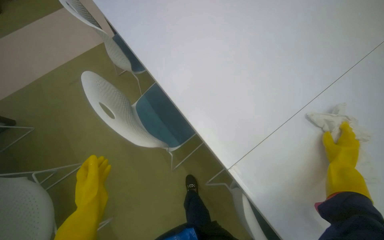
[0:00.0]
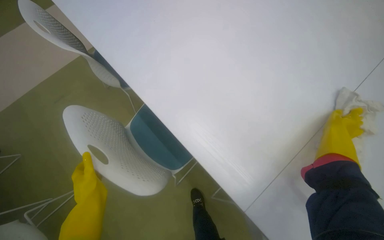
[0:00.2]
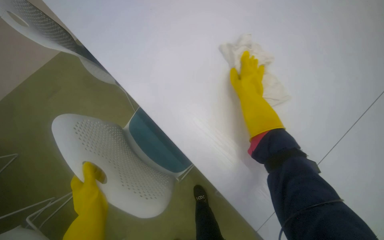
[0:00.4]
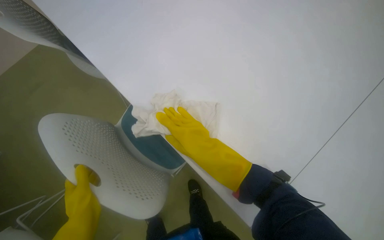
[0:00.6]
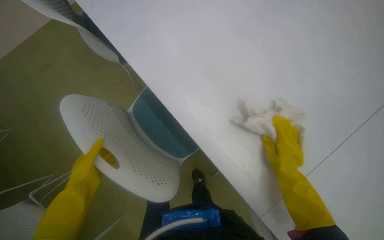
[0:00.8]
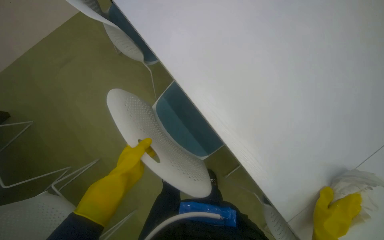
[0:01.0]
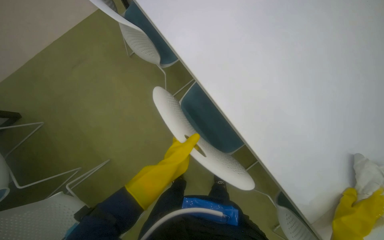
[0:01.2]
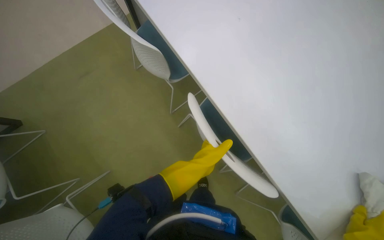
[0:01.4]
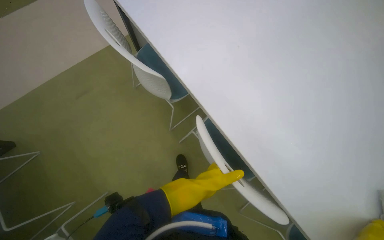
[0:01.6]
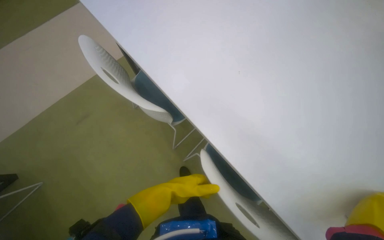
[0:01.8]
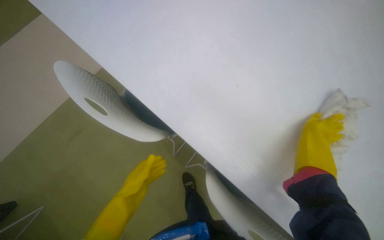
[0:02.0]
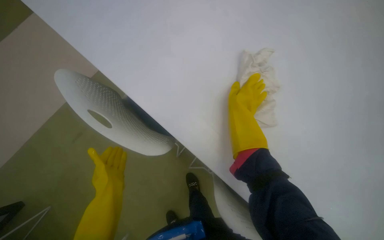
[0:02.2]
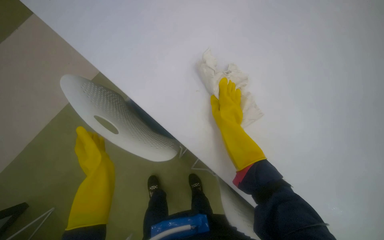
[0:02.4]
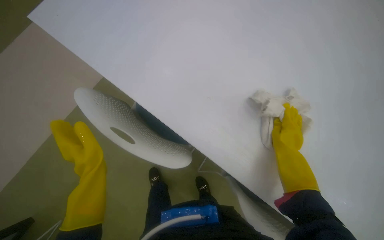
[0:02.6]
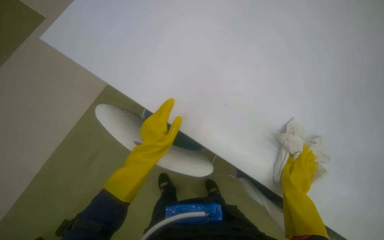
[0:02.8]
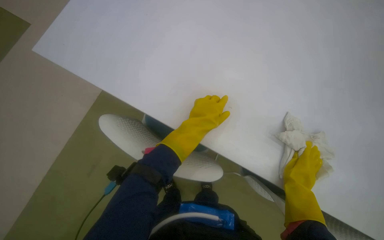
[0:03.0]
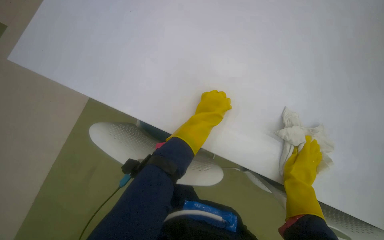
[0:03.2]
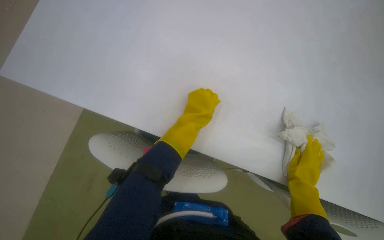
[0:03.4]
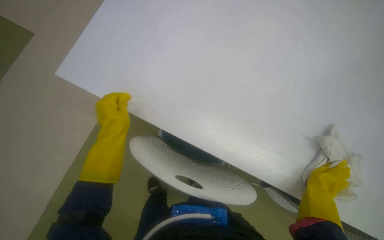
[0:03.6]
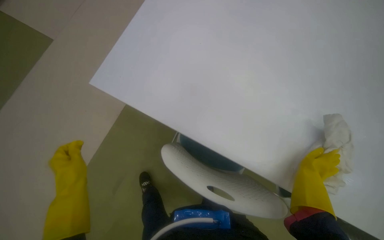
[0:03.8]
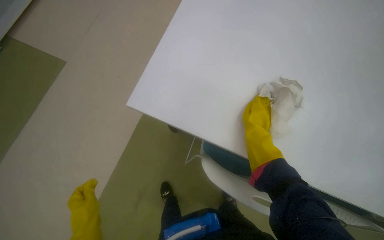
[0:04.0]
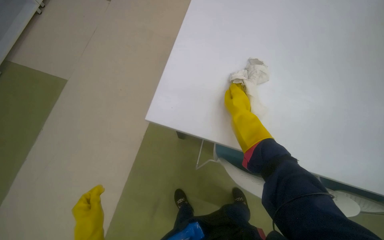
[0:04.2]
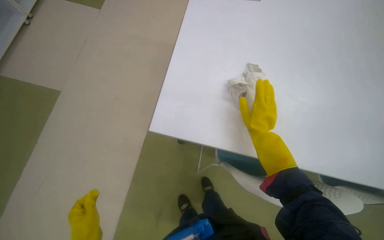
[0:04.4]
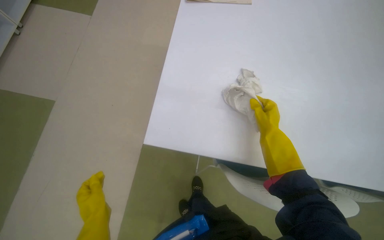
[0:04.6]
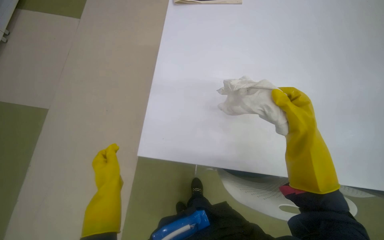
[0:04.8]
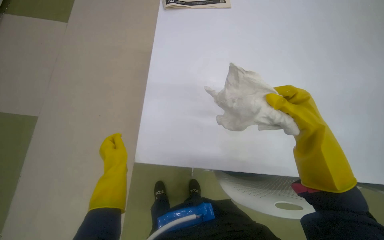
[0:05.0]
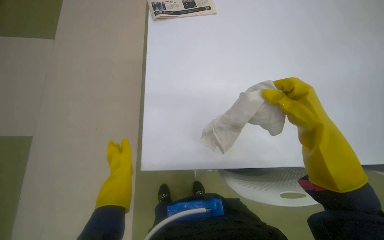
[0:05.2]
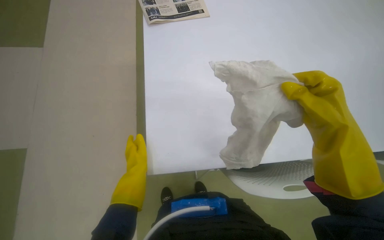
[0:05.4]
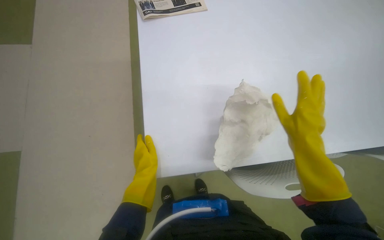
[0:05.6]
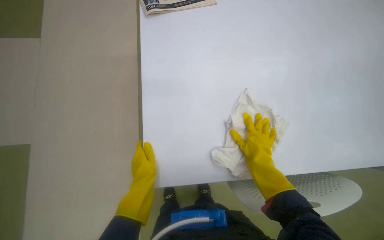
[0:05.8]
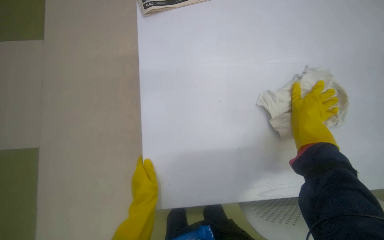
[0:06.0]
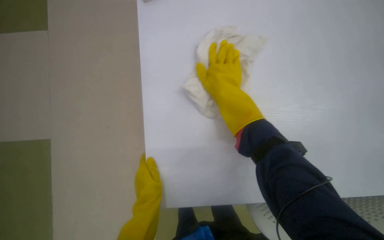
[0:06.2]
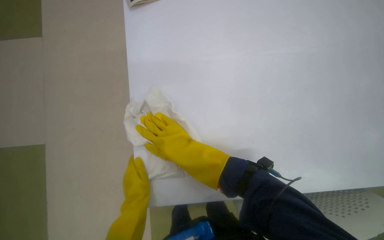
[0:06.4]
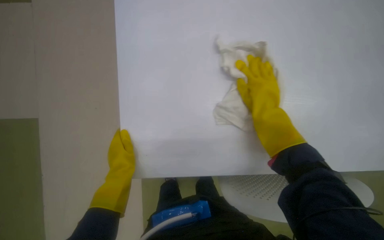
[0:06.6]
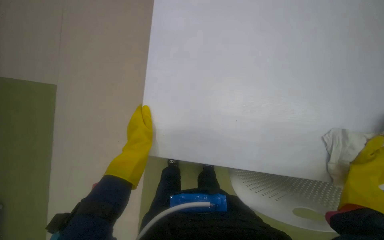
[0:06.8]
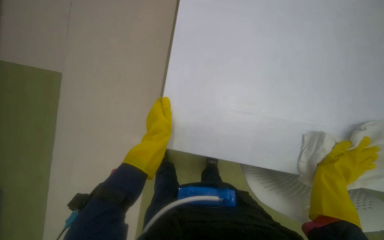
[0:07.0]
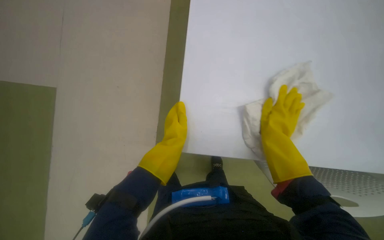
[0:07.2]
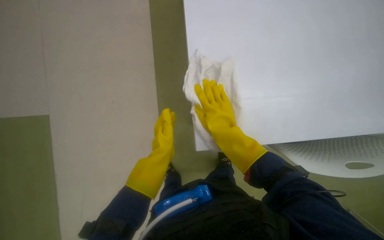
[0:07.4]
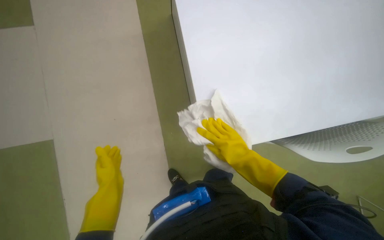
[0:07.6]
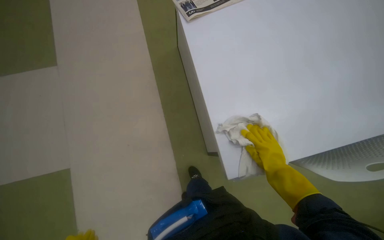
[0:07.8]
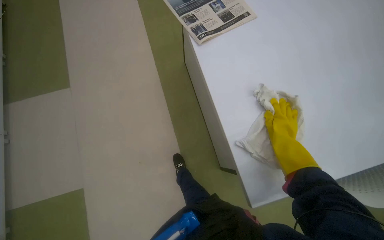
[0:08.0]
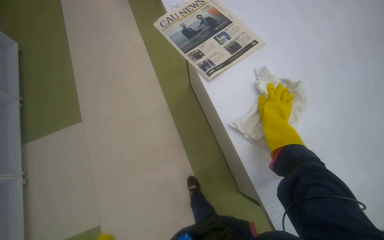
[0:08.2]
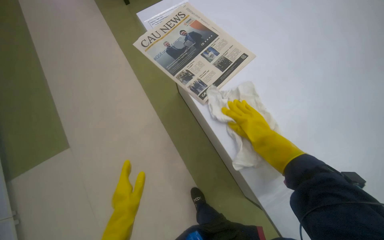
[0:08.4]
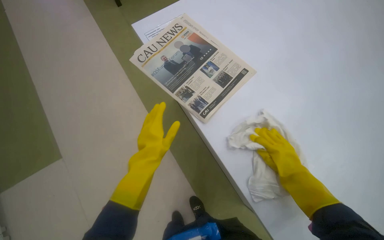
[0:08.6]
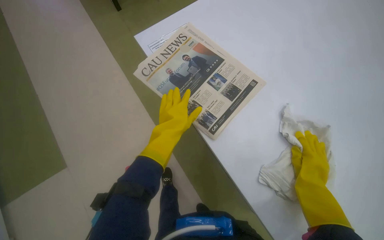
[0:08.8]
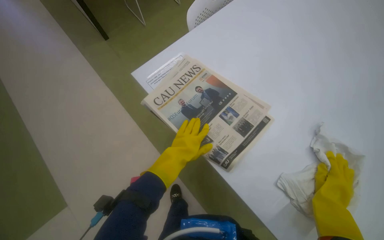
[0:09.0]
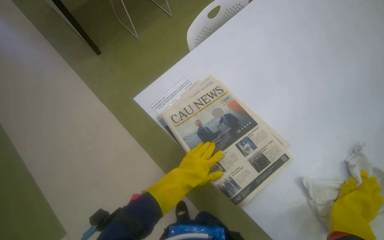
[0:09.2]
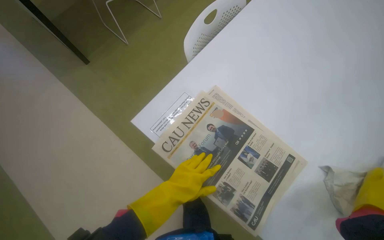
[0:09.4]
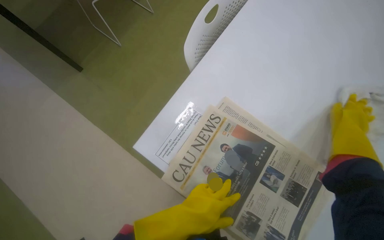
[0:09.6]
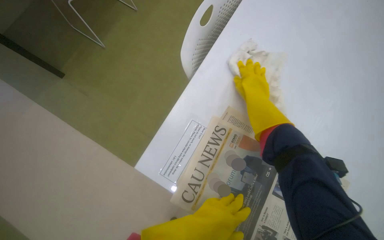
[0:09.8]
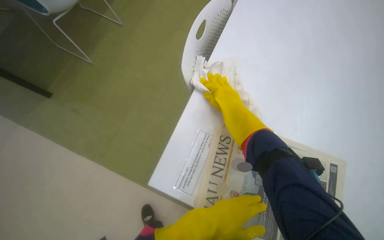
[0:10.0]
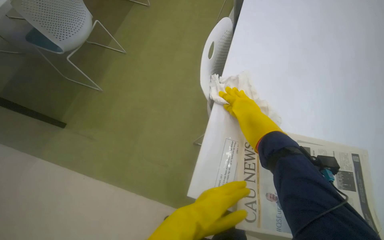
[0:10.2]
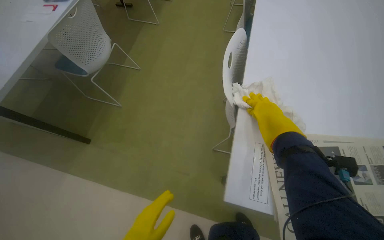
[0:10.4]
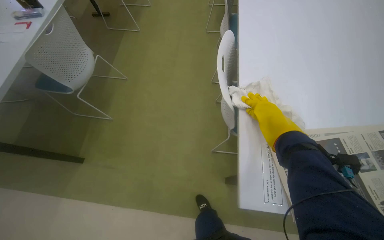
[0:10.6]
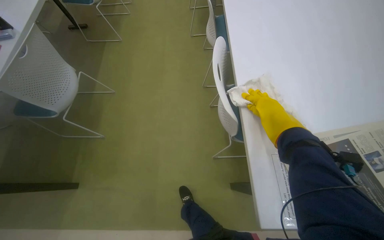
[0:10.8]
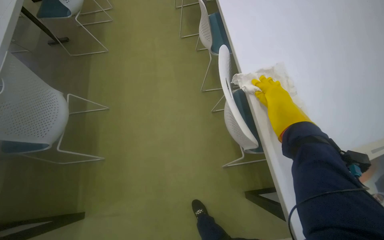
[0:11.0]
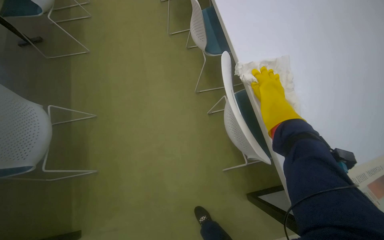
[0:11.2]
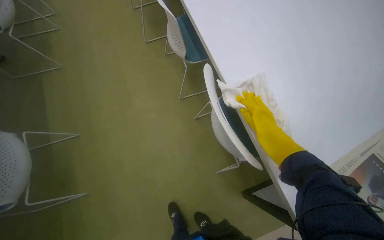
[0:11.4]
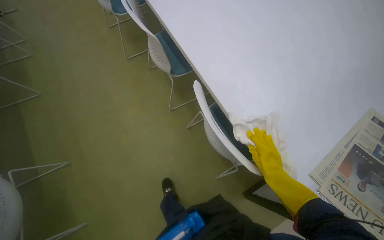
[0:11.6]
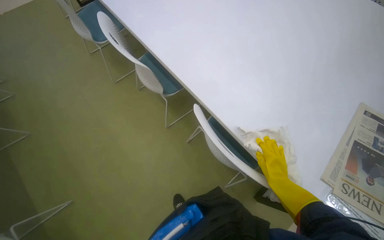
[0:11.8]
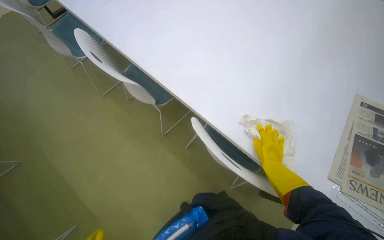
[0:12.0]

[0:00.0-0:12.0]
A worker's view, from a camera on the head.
Job: wiping surfaces.
The whole recording: Cleaning table surface. The worker wipes the white table surface with a cloth.
0:00.0 to 0:01.6: The left hand moves farther from the camera, some 15 cm.
0:01.6 to 0:03.0: The scene rotates counterclockwise by about 35 degrees.
0:03.0 to 0:04.4: The right hand goes roughly 35 cm to the left and up the picture.
0:04.4 to 0:06.0: The right hand shifts some 15 cm to the right, and travels nearer to the camera and back again, about 20 cm each way.
0:09.0 to 0:10.4: The camera is carried some 40 cm. Everything in view rotates about 35 degrees counterclockwise.
0:10.4 to 0:12.0: The wearer moves about 60 cm. The wearer's head swings some 65 degrees to the right.

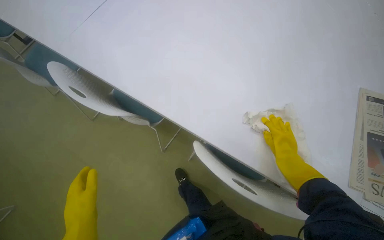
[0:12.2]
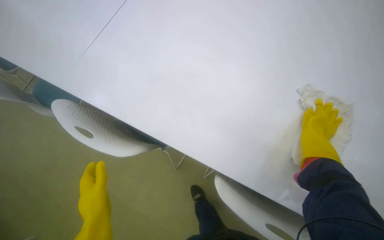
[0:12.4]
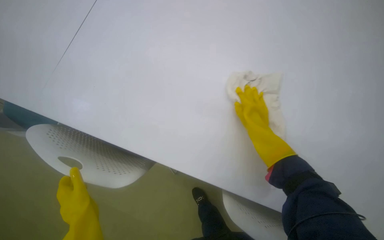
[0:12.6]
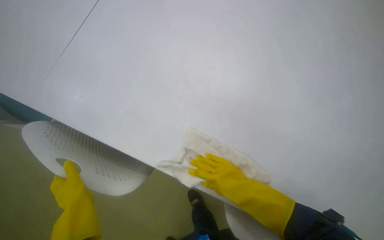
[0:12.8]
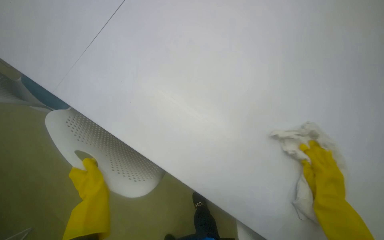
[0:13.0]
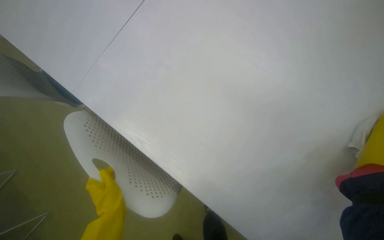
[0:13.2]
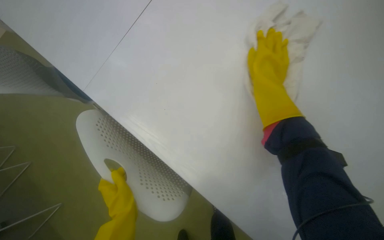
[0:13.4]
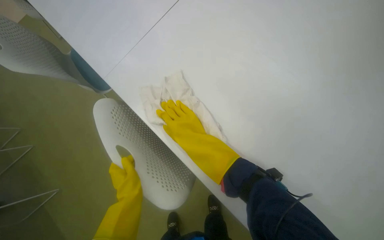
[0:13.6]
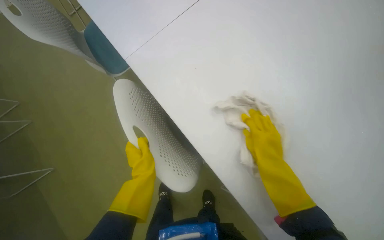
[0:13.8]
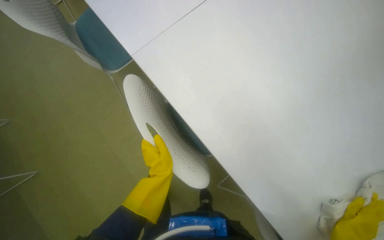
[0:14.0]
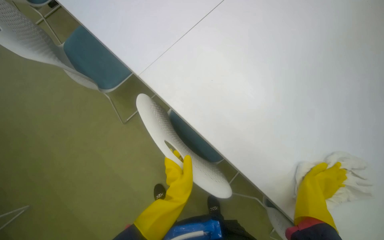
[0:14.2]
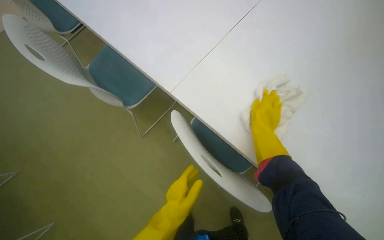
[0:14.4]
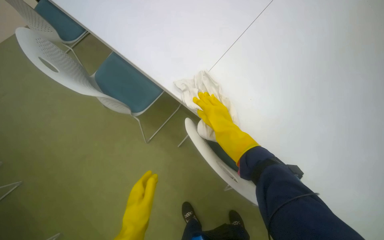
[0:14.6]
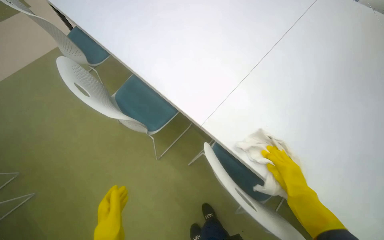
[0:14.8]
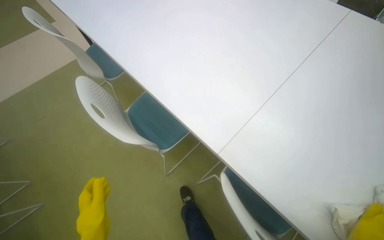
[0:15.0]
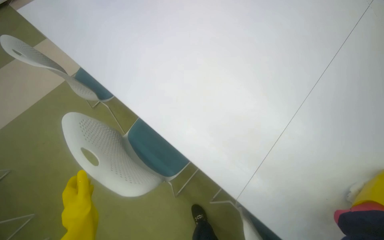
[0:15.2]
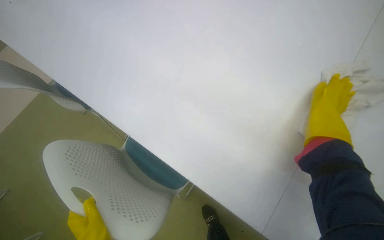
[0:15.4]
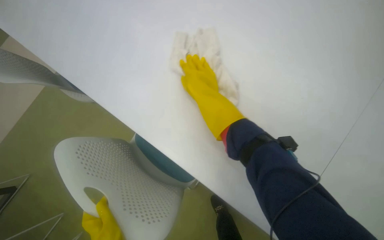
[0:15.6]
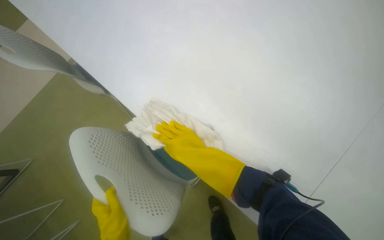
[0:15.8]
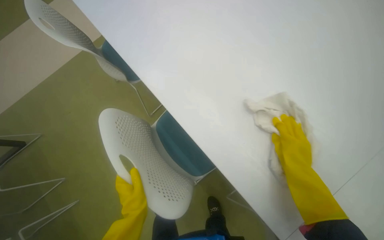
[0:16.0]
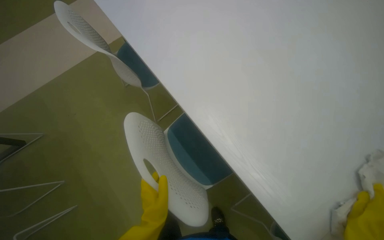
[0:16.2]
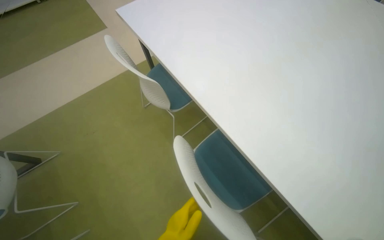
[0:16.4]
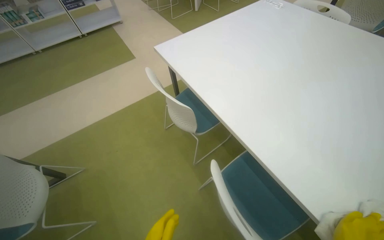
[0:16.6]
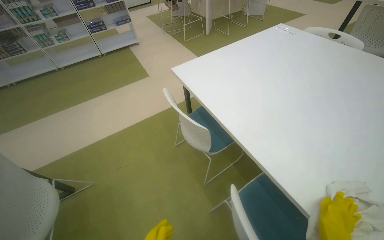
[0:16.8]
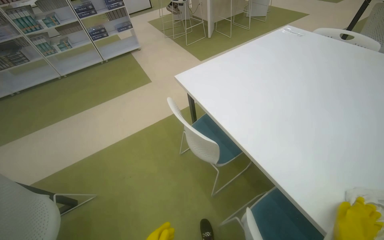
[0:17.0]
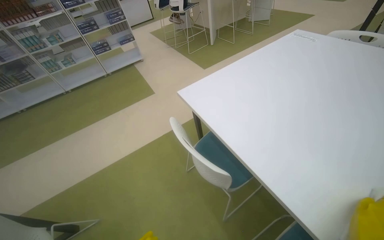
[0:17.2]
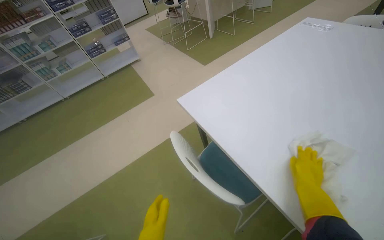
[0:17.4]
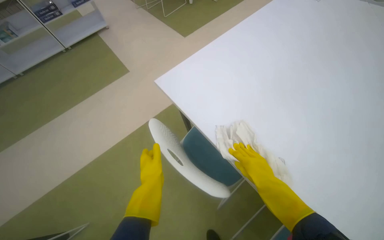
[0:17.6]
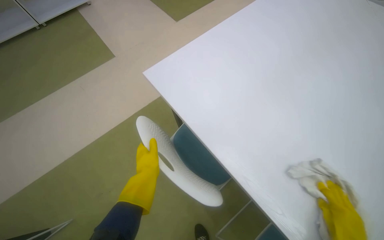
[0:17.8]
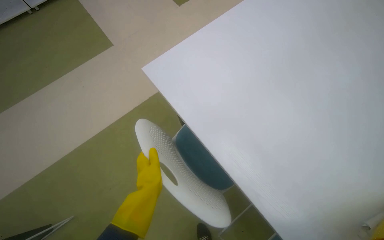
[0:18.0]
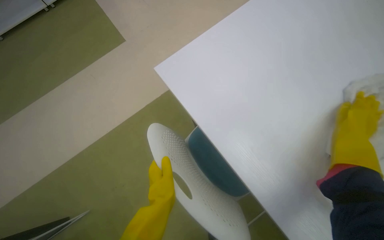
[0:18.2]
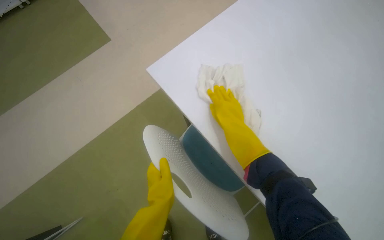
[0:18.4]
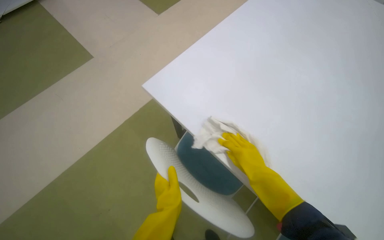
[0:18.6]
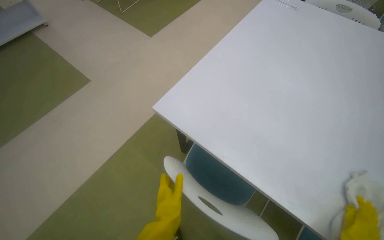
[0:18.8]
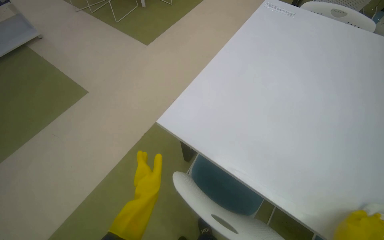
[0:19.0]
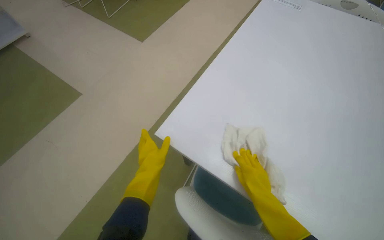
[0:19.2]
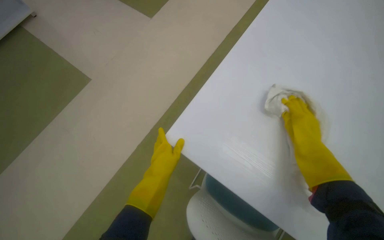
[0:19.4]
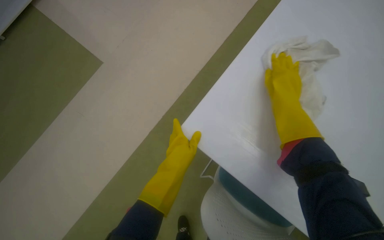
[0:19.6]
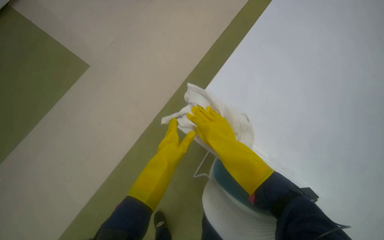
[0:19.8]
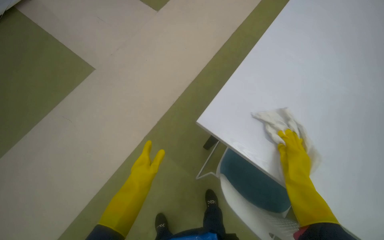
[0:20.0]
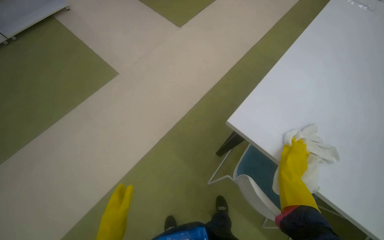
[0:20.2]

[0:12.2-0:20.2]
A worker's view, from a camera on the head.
Job: wiping surfaces.
The whole recording: Cleaning table surface. The worker wipes the white table surface with a cloth.
0:13.8 to 0:15.4: The view tilts approximately 15 degrees upward.
0:15.4 to 0:17.0: The camera is carried to the left, about 40 cm. The wearer looks some 20 degrees further upward.
0:17.0 to 0:18.6: The wearer moves about 50 cm. The head turns to the right by about 15 degrees. The view tilts some 15 degrees downward.
